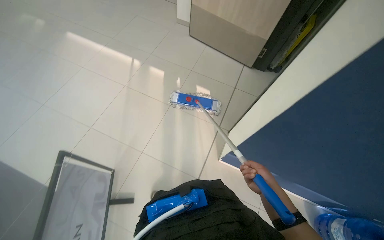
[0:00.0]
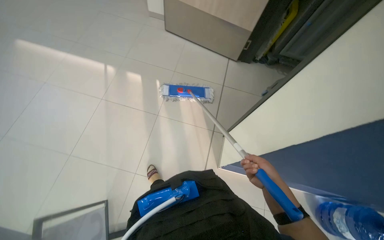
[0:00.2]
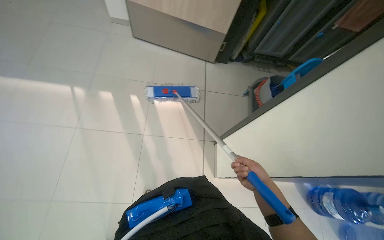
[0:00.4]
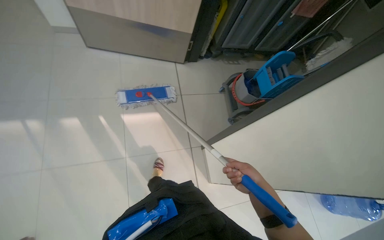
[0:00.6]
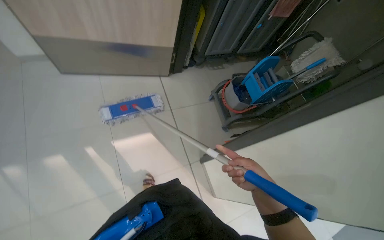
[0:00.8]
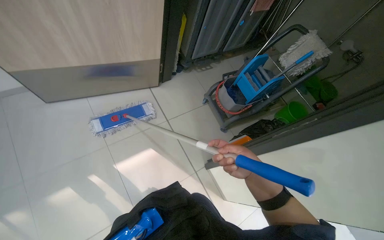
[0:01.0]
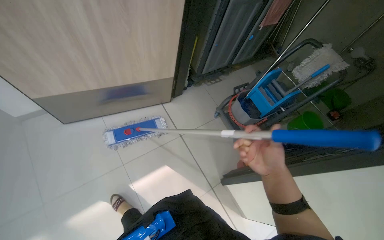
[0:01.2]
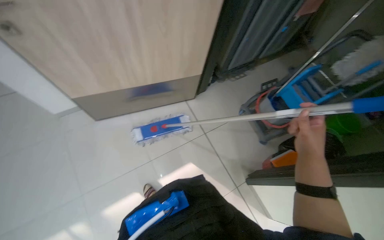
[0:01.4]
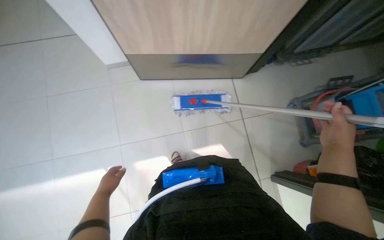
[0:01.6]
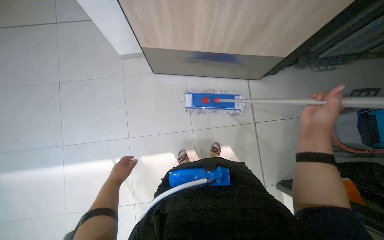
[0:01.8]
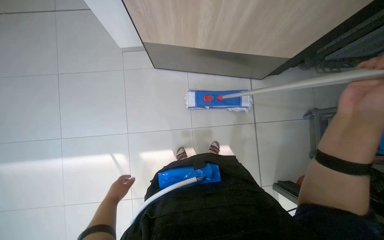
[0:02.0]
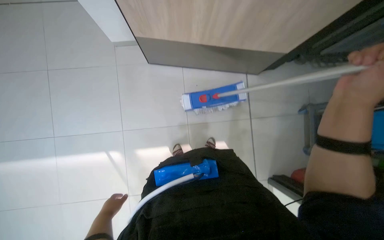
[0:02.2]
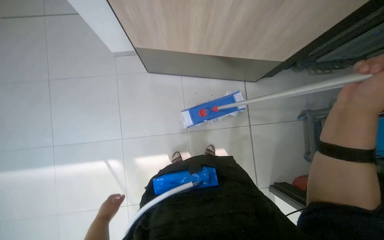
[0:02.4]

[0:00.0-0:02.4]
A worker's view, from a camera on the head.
Job: mopping floor.
The whole recording: Mopping office floor. The worker mops the tiled floor in the office area.
0:00.0 to 0:01.2: The camera is carried about 60 cm. The wearer looks roughly 45 degrees further to the right.
0:01.2 to 0:02.4: The wearer looks about 25 degrees further to the left. The view tilts about 20 degrees downward.

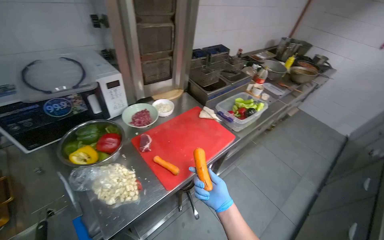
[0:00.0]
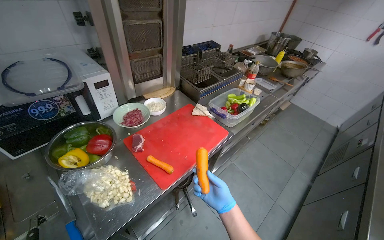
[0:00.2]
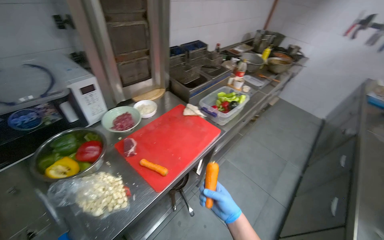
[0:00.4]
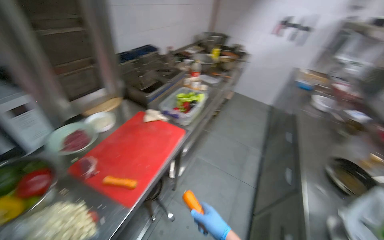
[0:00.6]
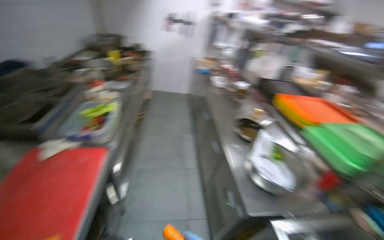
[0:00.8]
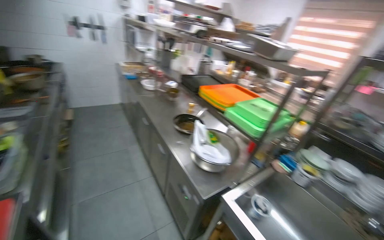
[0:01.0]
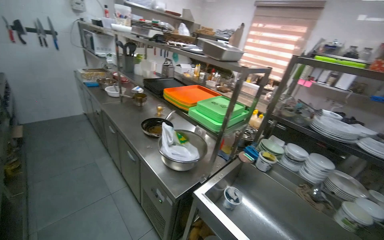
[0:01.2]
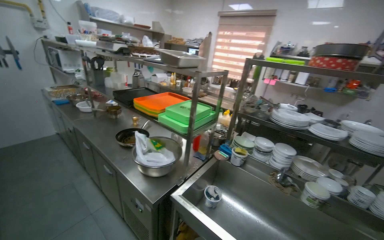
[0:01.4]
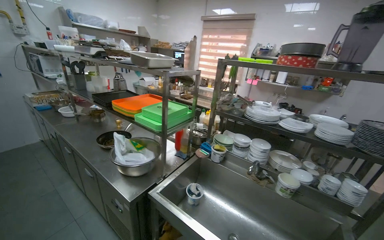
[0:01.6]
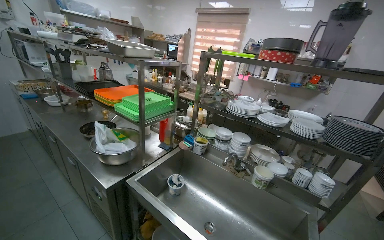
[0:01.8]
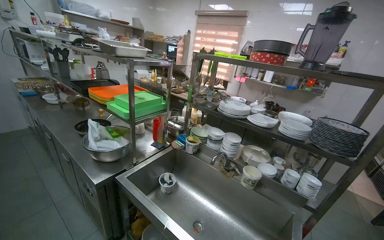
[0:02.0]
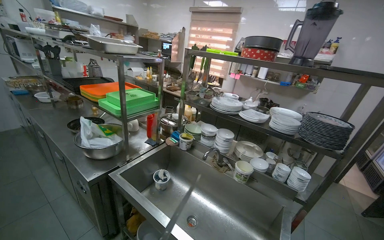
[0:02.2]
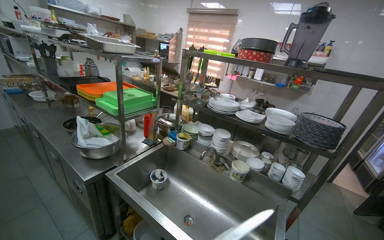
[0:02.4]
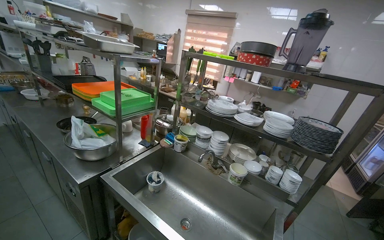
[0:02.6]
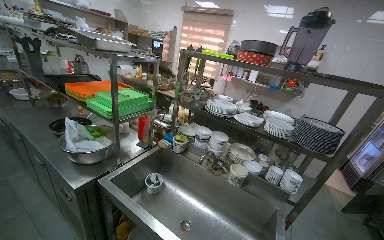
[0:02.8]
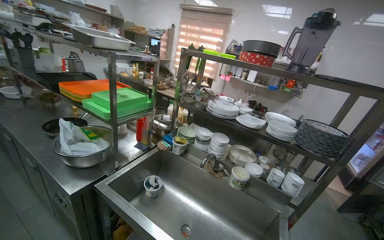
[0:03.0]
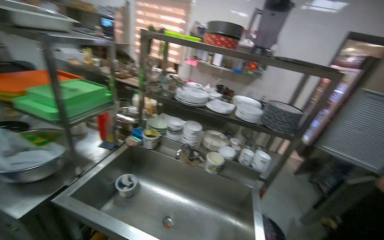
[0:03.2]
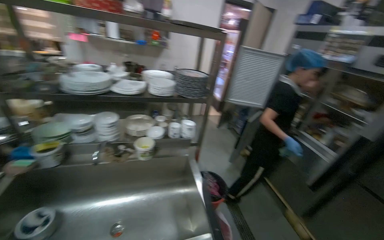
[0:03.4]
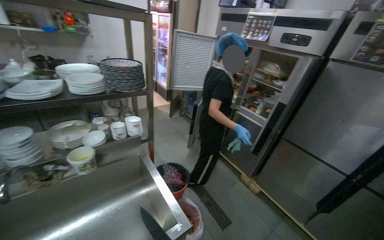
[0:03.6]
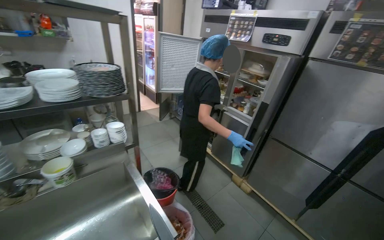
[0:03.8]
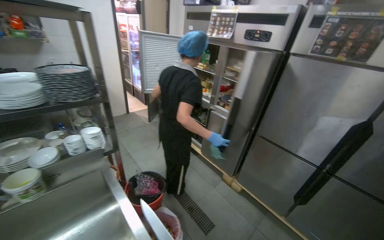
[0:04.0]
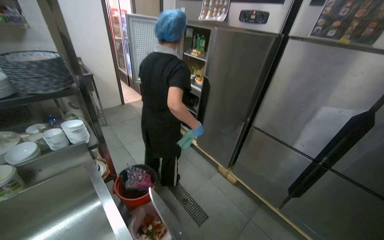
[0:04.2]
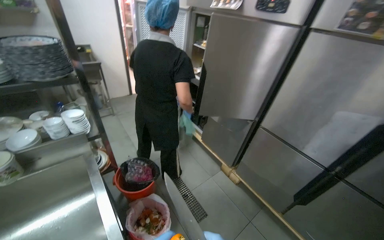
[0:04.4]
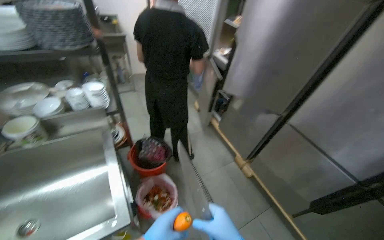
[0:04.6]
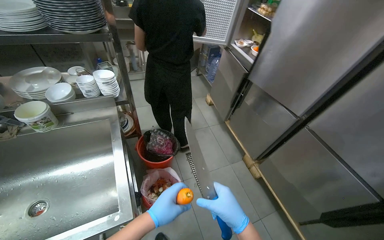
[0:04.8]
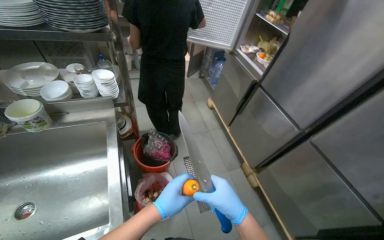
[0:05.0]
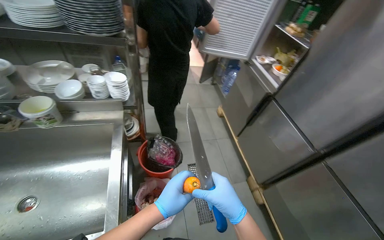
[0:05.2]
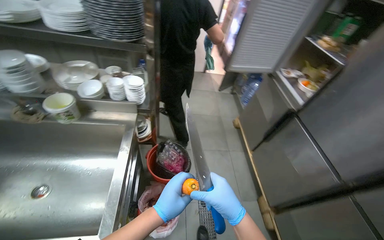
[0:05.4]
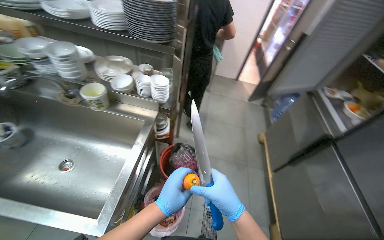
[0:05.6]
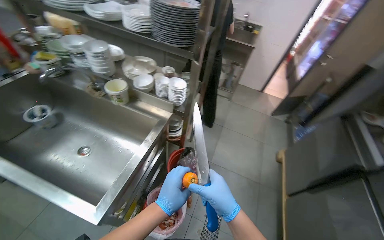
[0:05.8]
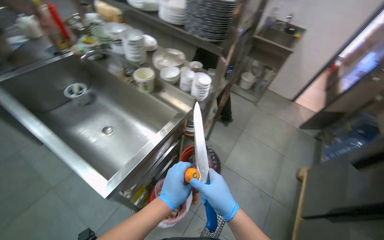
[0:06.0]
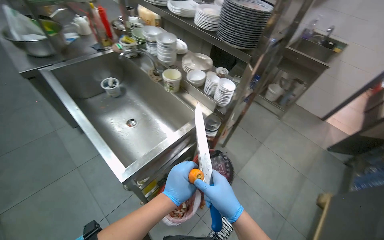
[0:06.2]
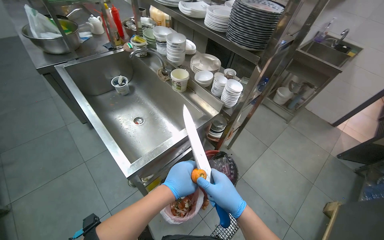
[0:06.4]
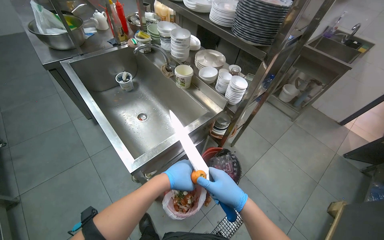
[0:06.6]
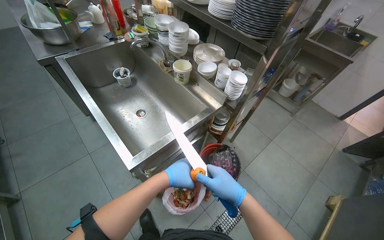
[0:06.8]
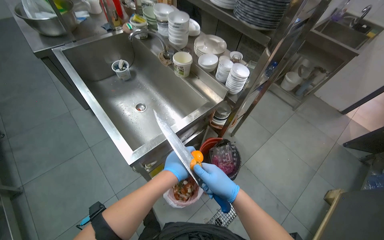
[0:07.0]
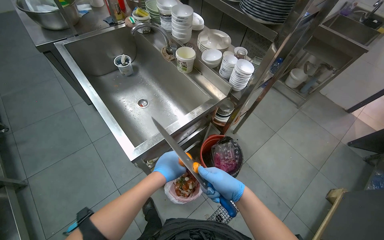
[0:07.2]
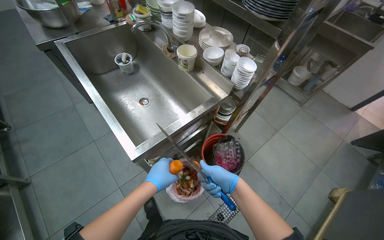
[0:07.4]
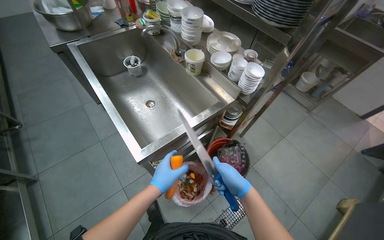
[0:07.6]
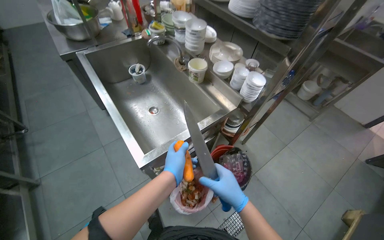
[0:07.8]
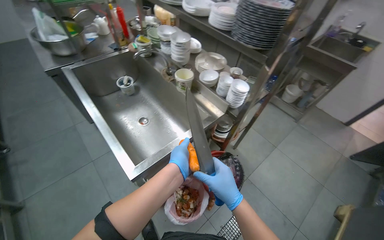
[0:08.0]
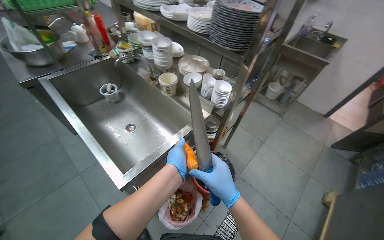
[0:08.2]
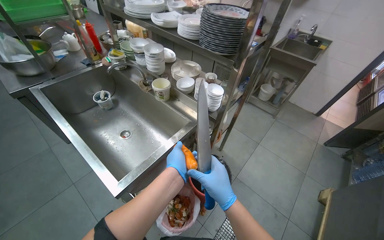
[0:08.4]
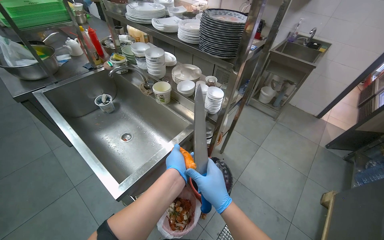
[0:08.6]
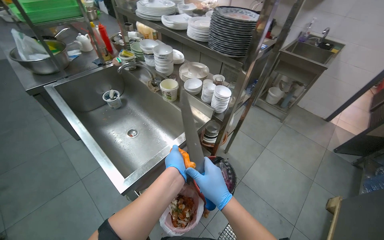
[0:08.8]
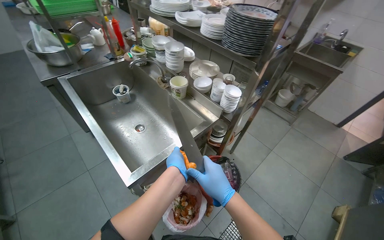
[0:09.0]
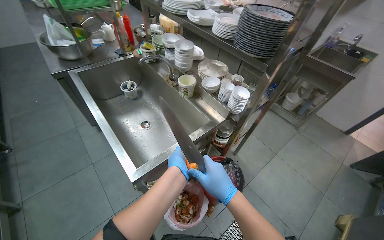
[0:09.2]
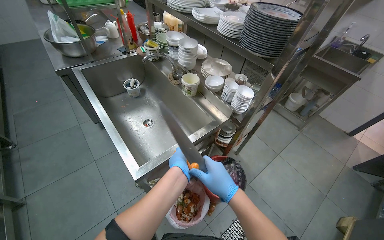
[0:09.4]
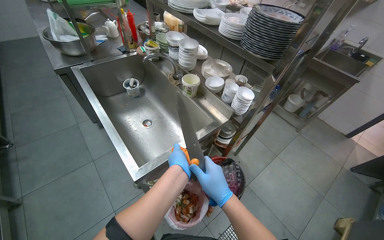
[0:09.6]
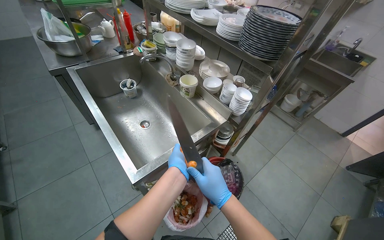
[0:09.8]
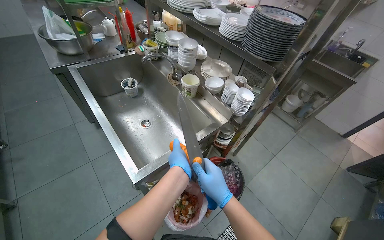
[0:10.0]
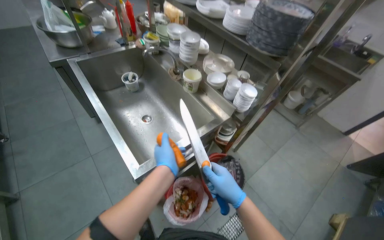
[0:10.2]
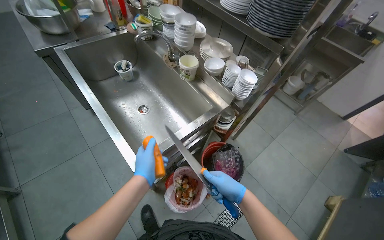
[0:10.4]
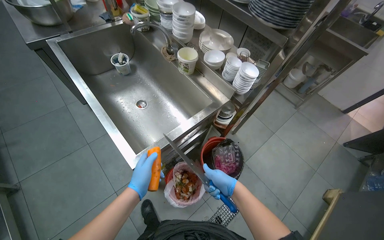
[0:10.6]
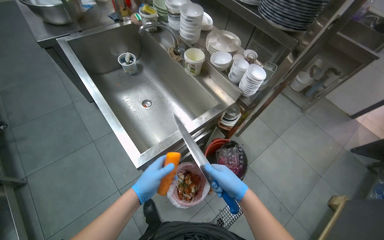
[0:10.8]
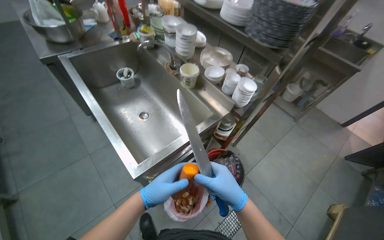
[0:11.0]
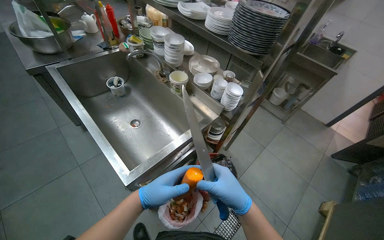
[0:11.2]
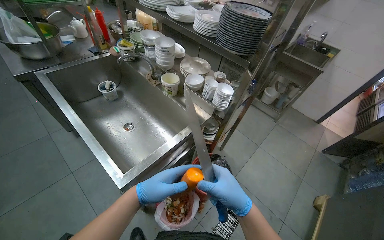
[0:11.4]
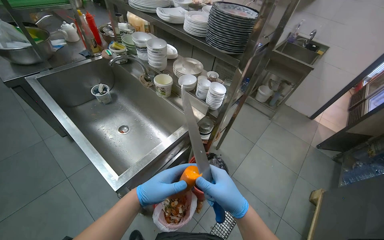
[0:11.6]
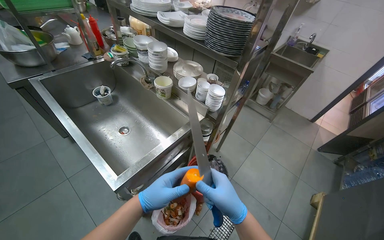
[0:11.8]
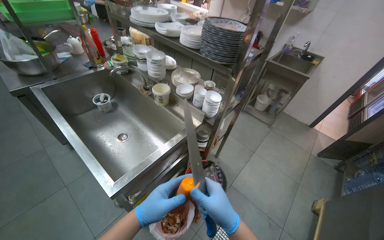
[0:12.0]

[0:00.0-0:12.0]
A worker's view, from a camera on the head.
Job: preparing food.
The whole recording: Peeling carrot with knife. The worker peels a carrot using a knife over a bin.
0:00.0 to 0:01.6: The wearer moves roughly 40 cm. The wearer looks roughly 105 degrees further to the right.
0:03.0 to 0:04.4: The head travels roughly 50 cm. The wearer's head swings approximately 65 degrees to the right. The view tips downward by some 25 degrees.
0:04.4 to 0:06.0: The head rotates about 70 degrees to the left.
0:06.0 to 0:07.6: The wearer's head swings some 20 degrees to the left. The right hand shifts approximately 10 cm farther from the camera.
0:07.6 to 0:09.0: The right hand shifts roughly 10 cm nearer to the camera.
0:09.0 to 0:10.4: The right hand moves farther from the camera, approximately 10 cm. The left hand shifts some 15 cm to the left.
0:10.4 to 0:12.0: The right hand heads nearer to the camera, covering about 15 cm.

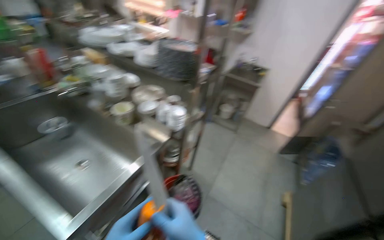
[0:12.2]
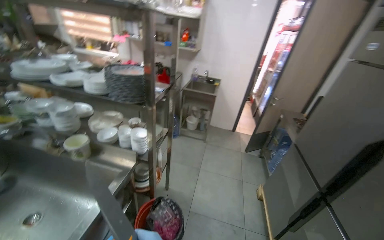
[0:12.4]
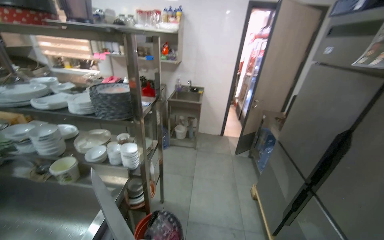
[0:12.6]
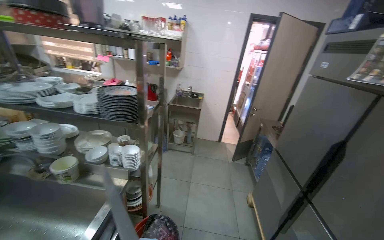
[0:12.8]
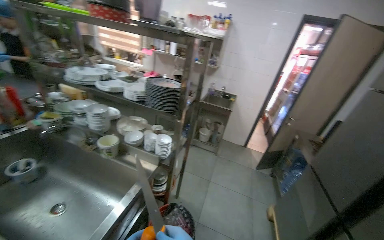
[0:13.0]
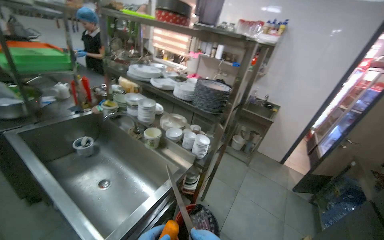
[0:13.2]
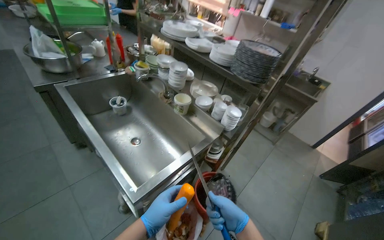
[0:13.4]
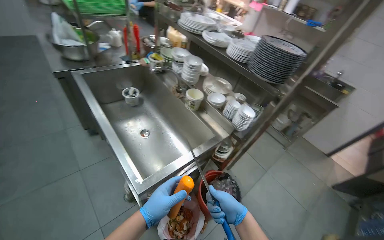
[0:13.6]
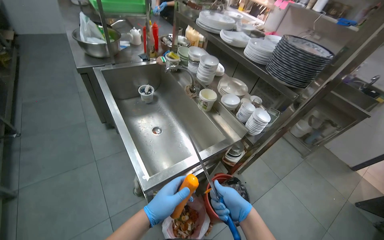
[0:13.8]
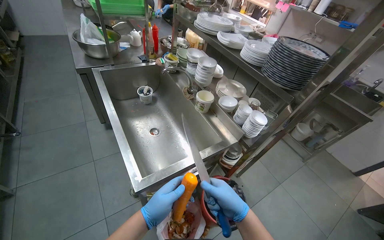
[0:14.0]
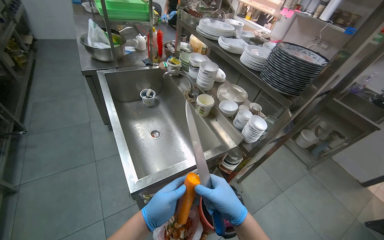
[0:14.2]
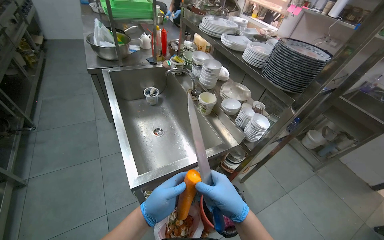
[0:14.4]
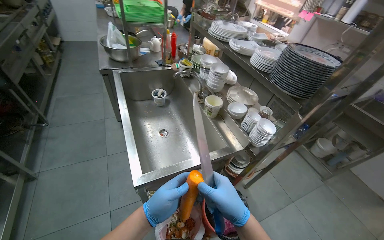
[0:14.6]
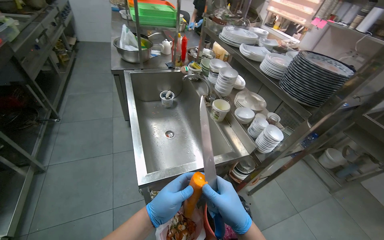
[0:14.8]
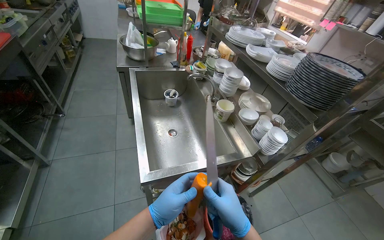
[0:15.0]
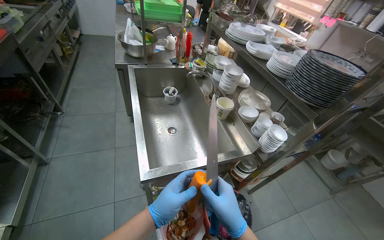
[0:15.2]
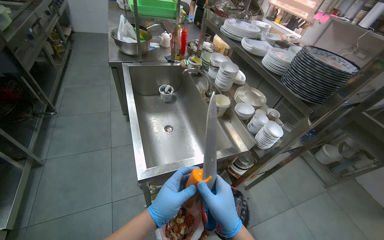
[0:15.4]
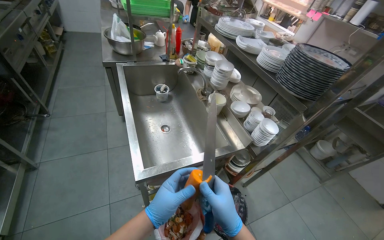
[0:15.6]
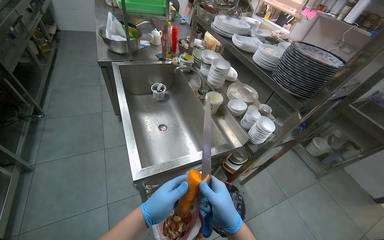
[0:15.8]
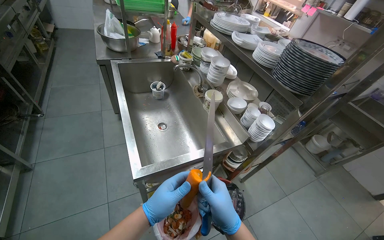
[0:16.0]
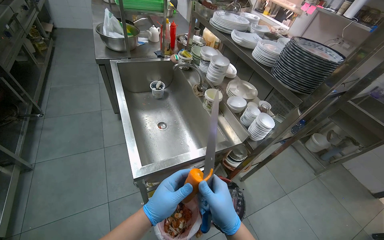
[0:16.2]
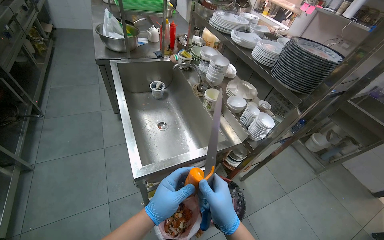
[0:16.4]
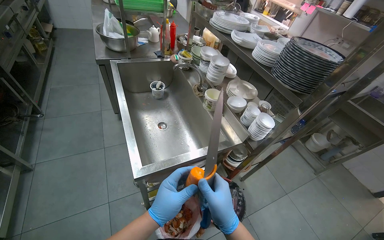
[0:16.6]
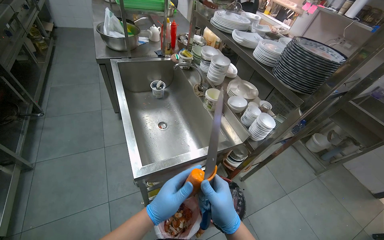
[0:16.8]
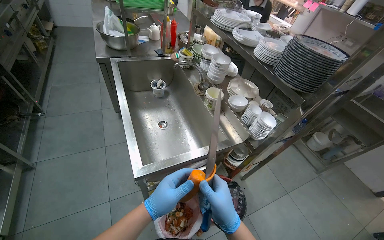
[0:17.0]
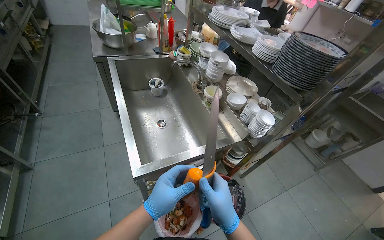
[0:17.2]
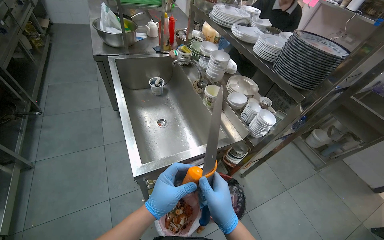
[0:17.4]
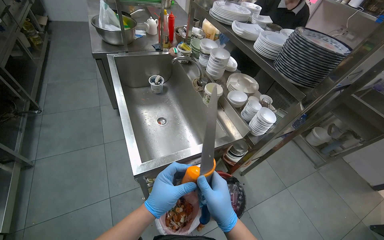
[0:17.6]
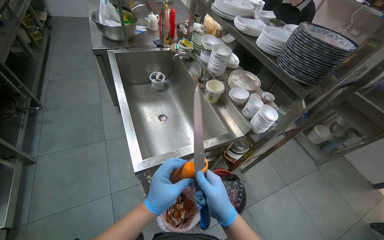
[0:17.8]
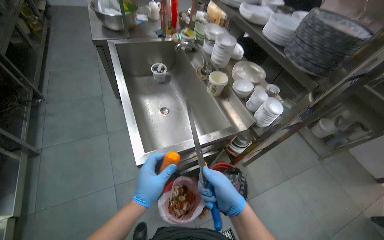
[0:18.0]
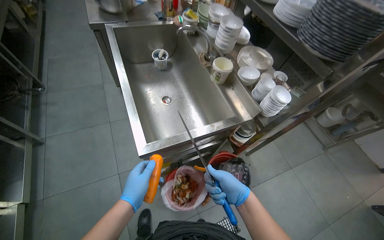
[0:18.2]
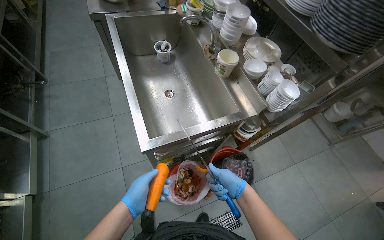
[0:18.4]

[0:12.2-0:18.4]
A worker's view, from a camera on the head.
Job: preparing food.
The whole recording: Peeling carrot with knife. The worker peels a carrot using a knife over a bin.
0:12.2 to 0:13.8: The wearer looks roughly 30 degrees further to the left.
0:15.4 to 0:16.8: The hands work in one place, with small movements.
0:16.8 to 0:18.4: The view tilts some 15 degrees downward. The right hand is displaced farther from the camera by approximately 15 cm. The left hand goes some 10 cm to the left.
